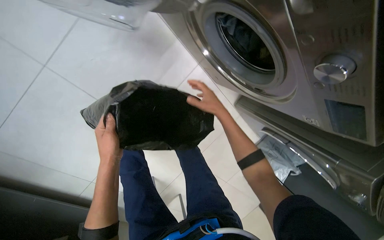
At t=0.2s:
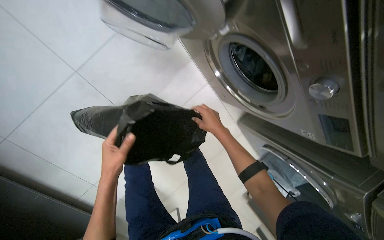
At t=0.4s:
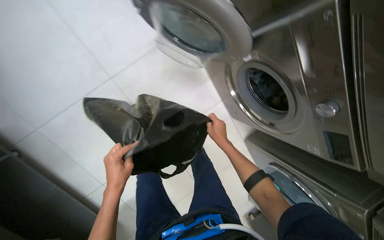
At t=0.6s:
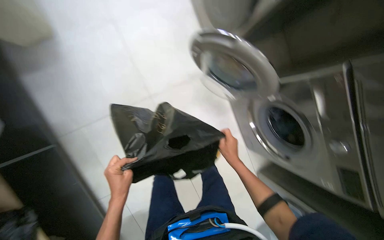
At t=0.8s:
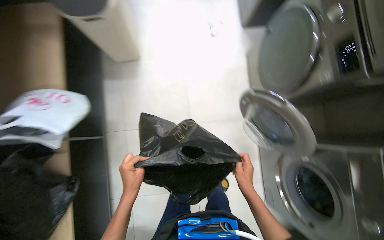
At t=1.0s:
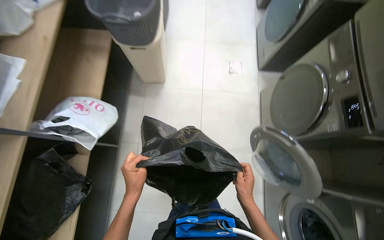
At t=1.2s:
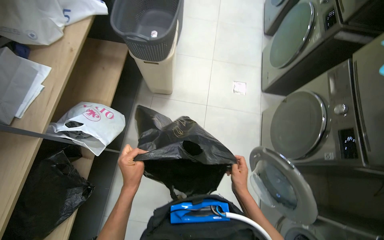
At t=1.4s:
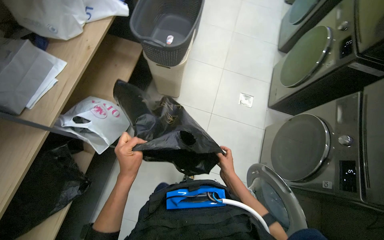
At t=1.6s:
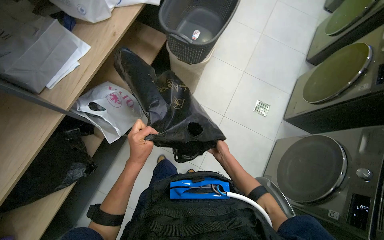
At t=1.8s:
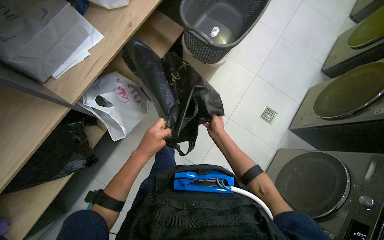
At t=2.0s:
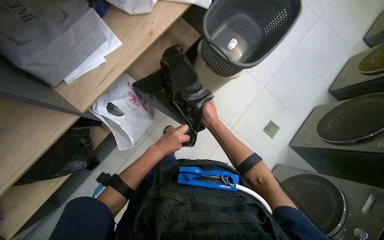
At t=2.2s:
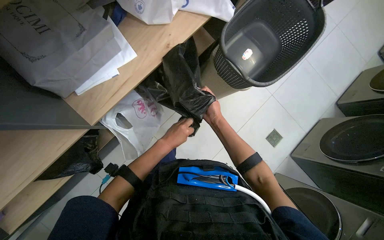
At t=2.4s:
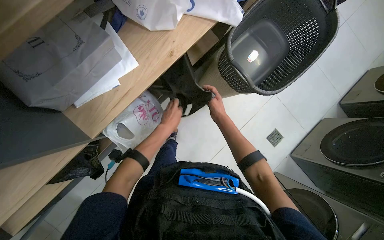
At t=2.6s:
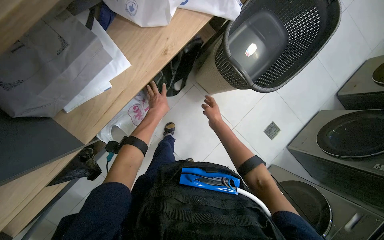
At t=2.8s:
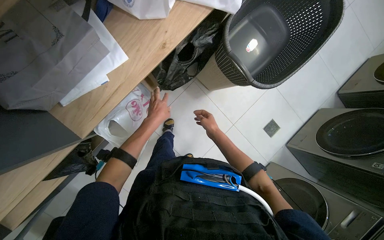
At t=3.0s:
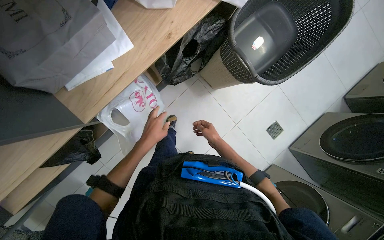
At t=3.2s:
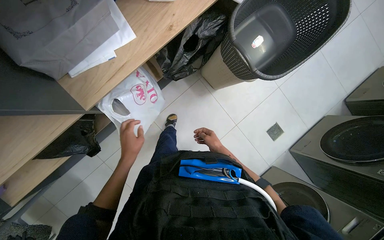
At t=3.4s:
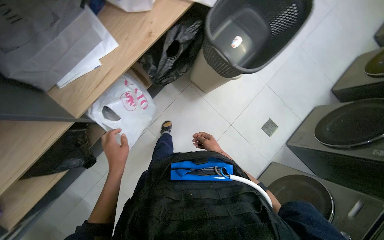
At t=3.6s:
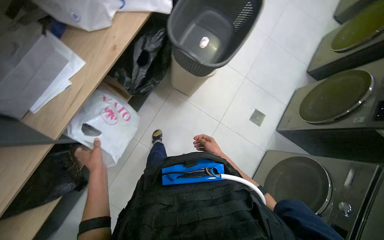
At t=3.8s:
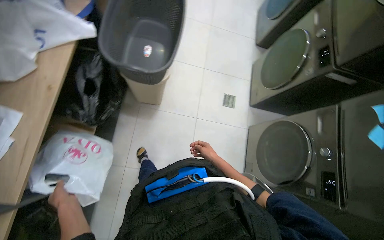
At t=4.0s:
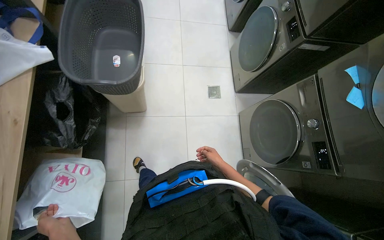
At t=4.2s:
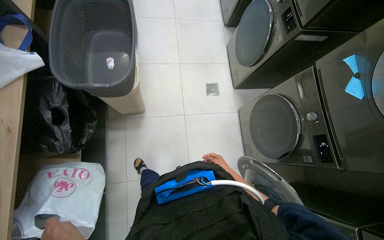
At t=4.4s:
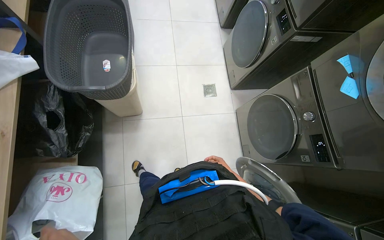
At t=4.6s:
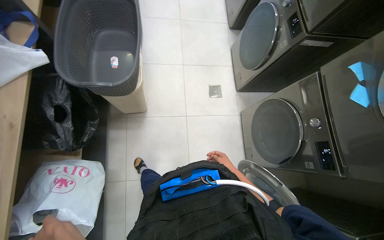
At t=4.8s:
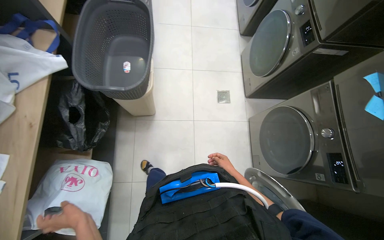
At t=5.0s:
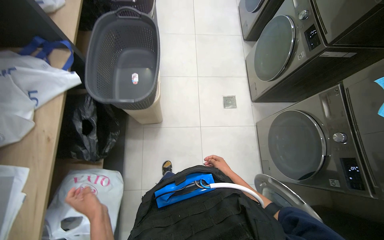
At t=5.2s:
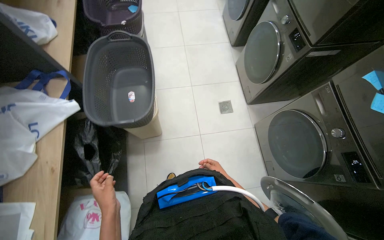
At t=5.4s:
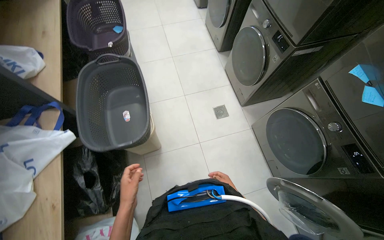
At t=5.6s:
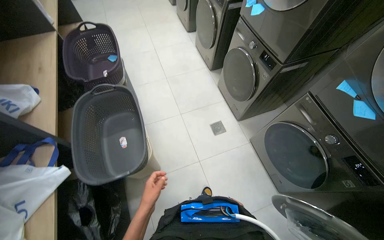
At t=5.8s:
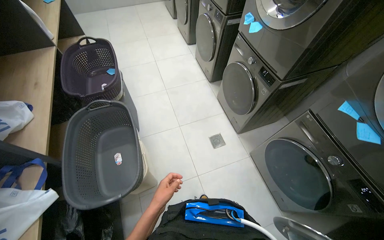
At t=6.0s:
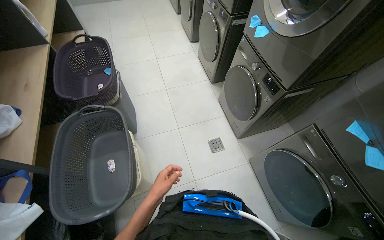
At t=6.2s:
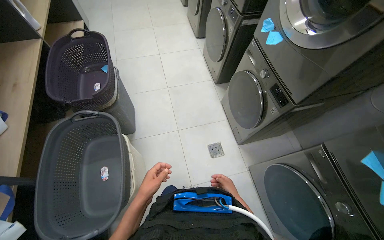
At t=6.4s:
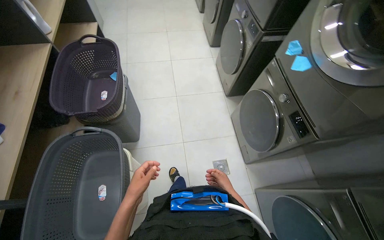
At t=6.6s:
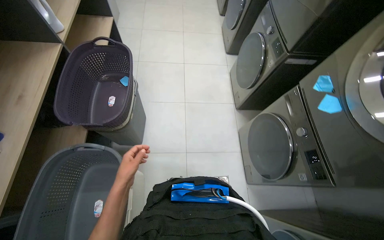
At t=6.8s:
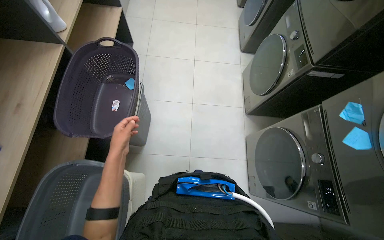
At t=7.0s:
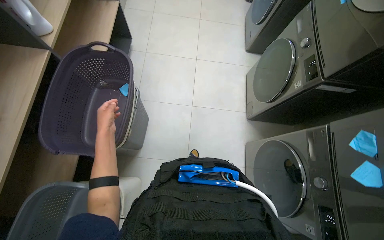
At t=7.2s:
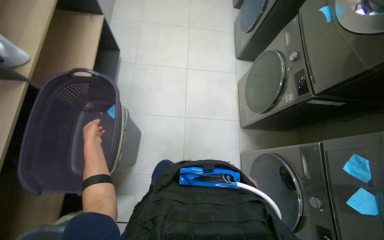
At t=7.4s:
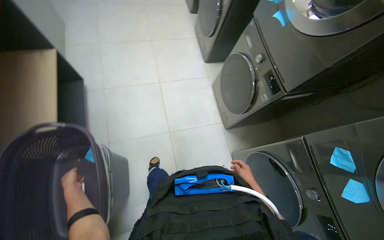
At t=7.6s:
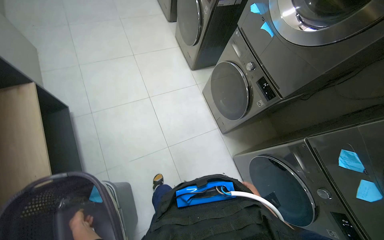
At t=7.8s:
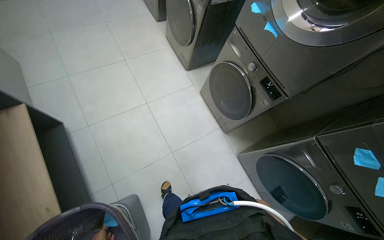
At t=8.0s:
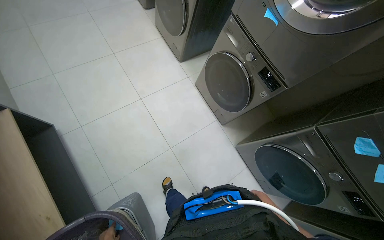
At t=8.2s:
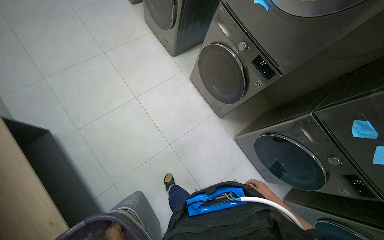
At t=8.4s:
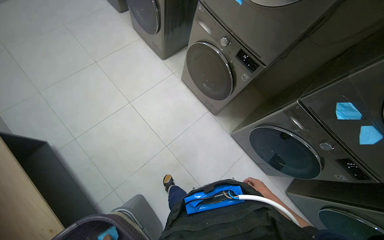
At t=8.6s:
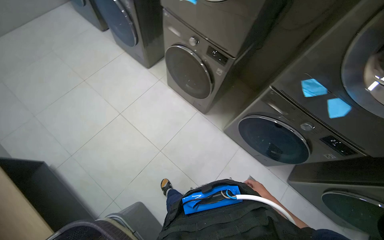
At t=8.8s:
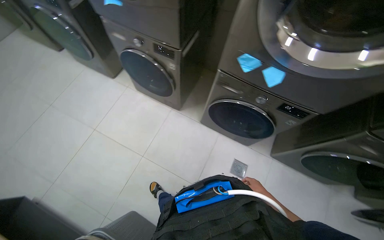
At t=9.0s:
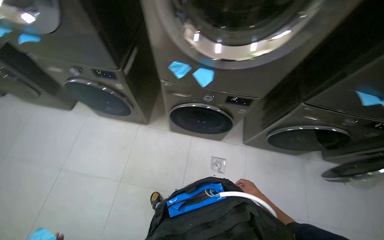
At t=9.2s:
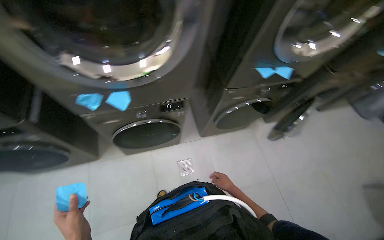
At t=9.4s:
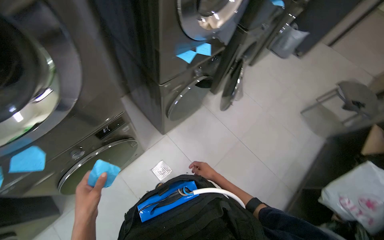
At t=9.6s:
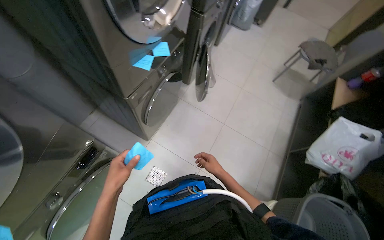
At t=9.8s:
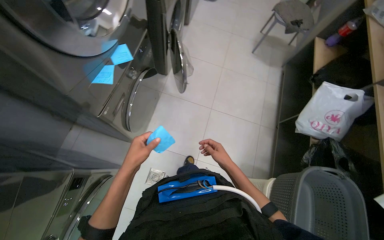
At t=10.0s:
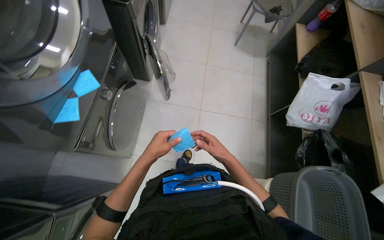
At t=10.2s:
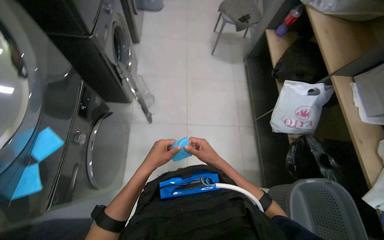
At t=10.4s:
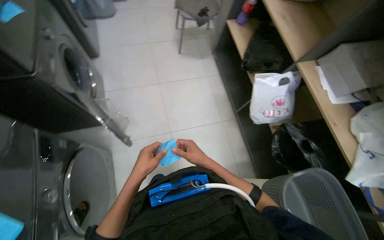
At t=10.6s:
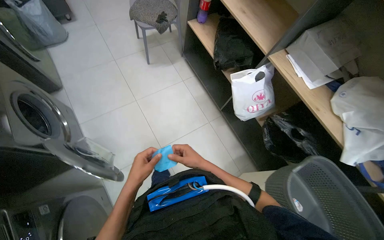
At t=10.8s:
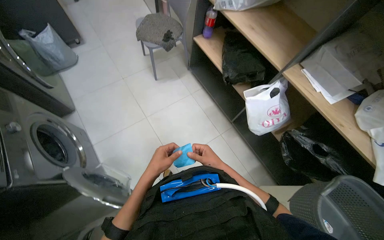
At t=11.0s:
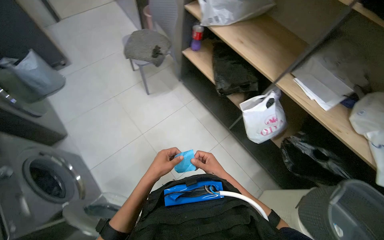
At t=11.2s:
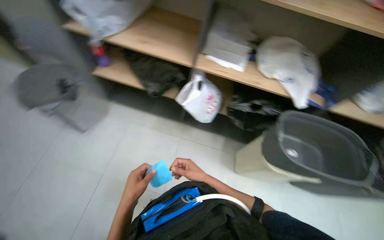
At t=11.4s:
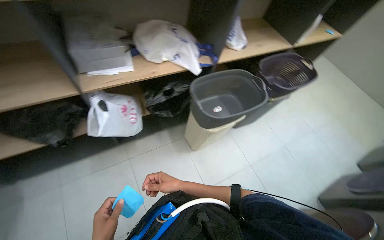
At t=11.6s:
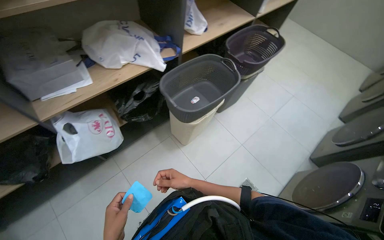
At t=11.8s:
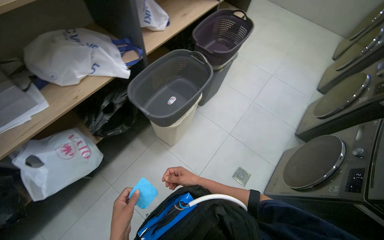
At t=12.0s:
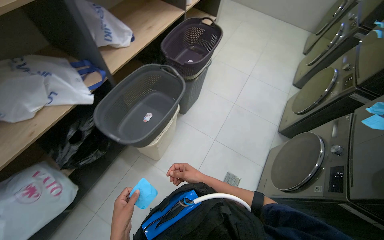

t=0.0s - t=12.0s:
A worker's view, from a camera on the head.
Job: managing laundry.
The whole recording: Loading clothes and adding detergent to washing machine. The worker loads clothes into the washing machine and adds detergent.
t=0.0s - t=1.6s: The wearer moves roughly 60 cm. The wearer looks about 70 degrees further to the left. The view tilts some 45 degrees upward.
t=1.6s - t=3.0s: The camera pitches downward, by some 15 degrees. The left hand is displaced farther from the camera by roughly 10 cm, and travels up the picture and back again, some 40 cm each way. Meanwhile the right hand heads up the picture, covering about 30 cm.
t=3.0s - t=4.4s: The scene turns roughly 55 degrees counterclockwise in the picture.
t=4.4s - t=6.0s: The view tips upward by some 15 degrees.
t=6.0s - t=7.6s: The wearer moves approximately 1 m.
t=7.6s - t=9.0s: The wearer's head swings approximately 55 degrees to the right.
t=9.0s - t=10.4s: The camera travels roughly 80 cm. The wearer's head swings approximately 115 degrees to the right. The wearer looks some 15 degrees further downward.
t=10.4s - t=12.0s: The wearer looks some 135 degrees further to the right.

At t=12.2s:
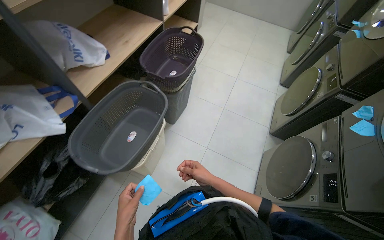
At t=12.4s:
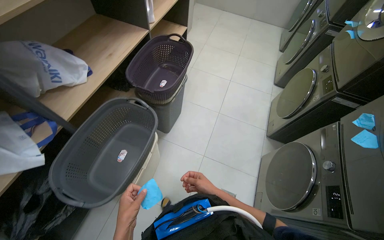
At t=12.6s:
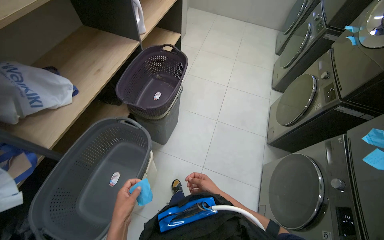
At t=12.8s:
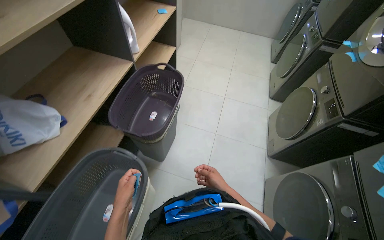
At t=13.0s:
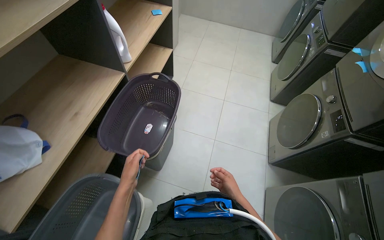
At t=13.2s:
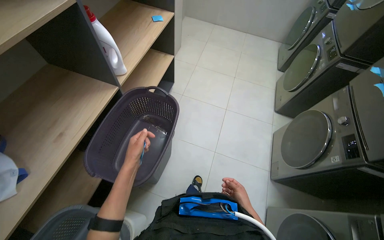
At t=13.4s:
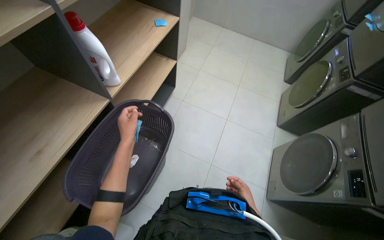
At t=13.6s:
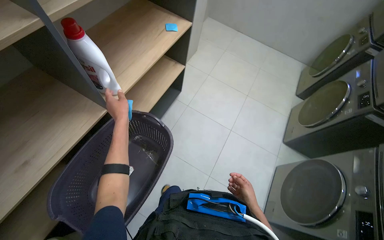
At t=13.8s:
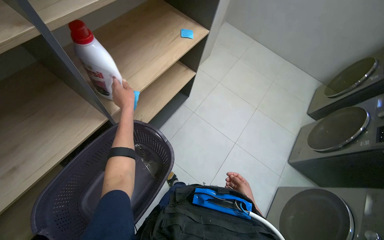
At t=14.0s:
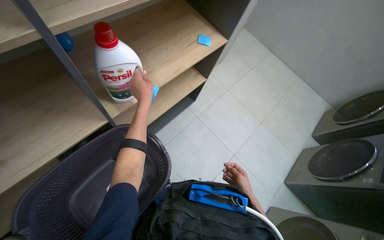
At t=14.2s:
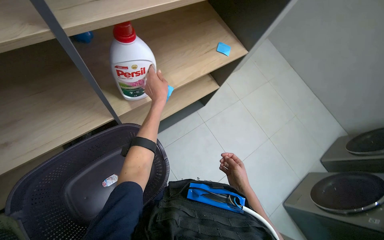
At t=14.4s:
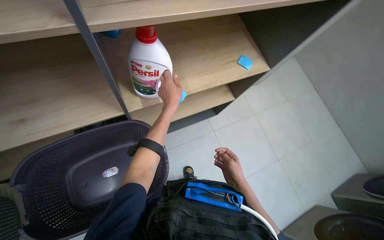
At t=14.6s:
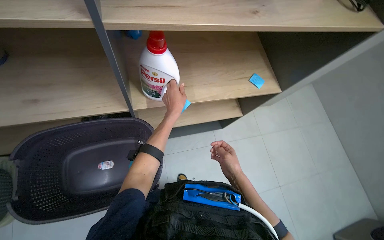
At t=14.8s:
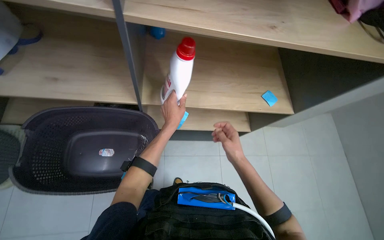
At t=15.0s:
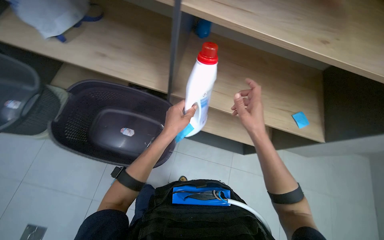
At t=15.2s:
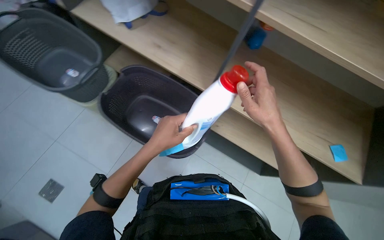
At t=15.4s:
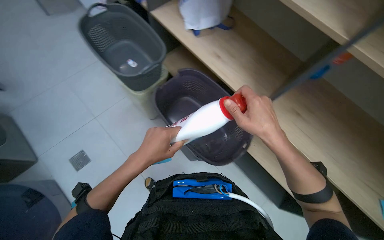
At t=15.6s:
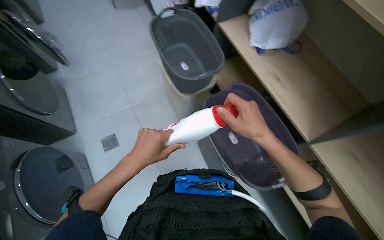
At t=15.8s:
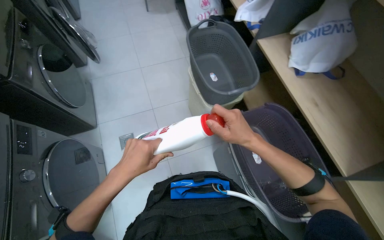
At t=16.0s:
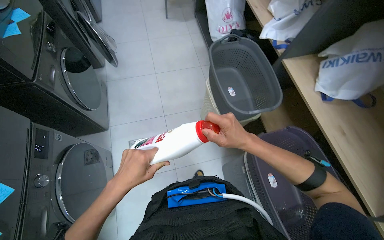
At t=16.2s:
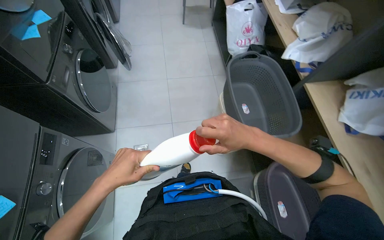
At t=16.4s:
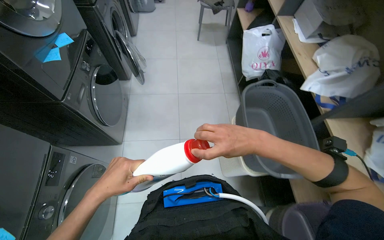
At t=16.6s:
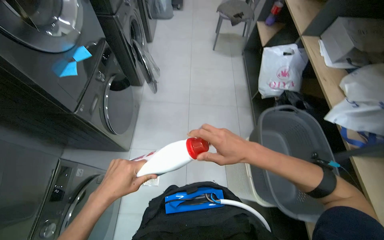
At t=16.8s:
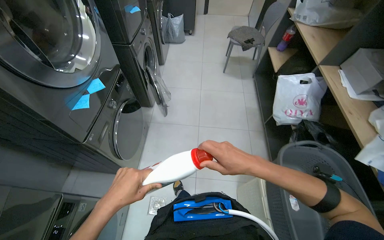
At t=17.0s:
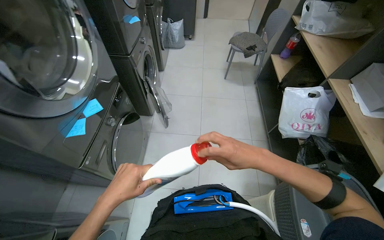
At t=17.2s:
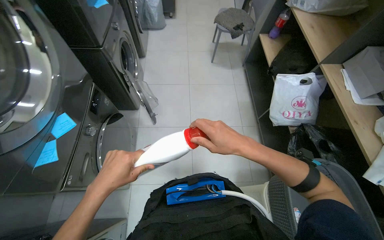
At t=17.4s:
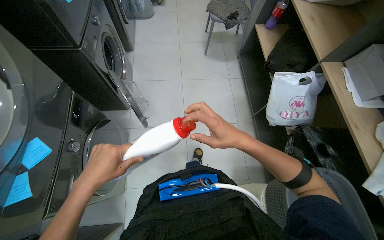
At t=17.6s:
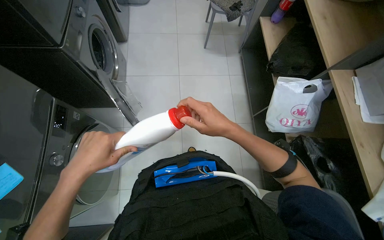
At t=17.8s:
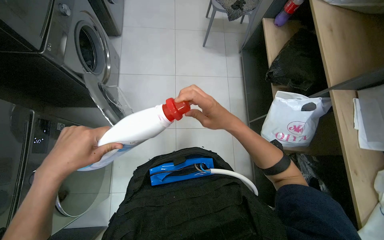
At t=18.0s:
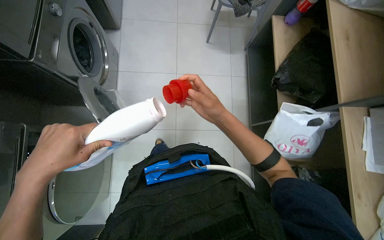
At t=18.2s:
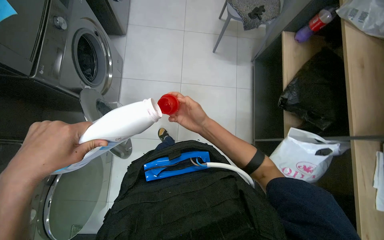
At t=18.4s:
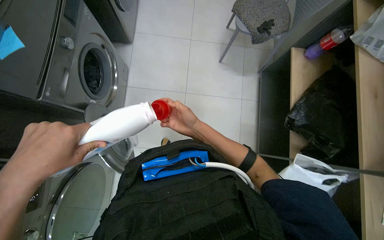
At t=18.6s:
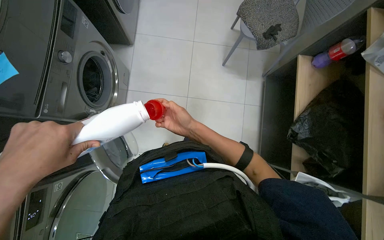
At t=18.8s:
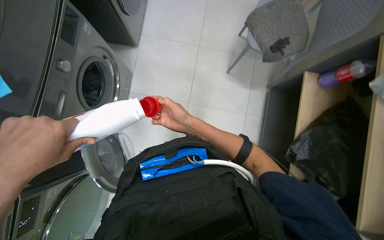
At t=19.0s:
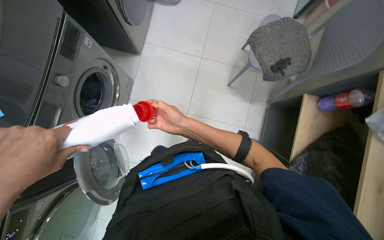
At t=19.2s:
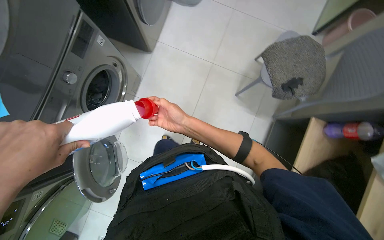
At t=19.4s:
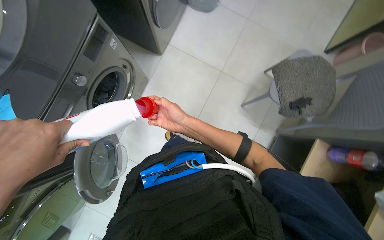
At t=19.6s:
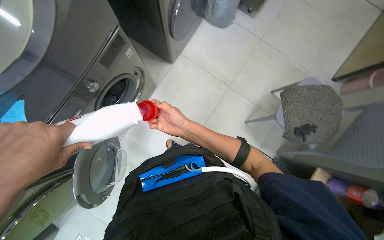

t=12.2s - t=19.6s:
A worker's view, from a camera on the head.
Job: managing laundry.
The whole recording: Loading clothes and adding detergent to washing machine. The worker loads clothes into the washing machine and adds detergent.
t=12.2s - t=13.6s: The camera travels roughly 90 cm.
t=13.6s - t=15.2s: The wearer looks approximately 90 degrees further to the left.
t=15.2s - t=16.6s: The head travels roughly 60 cm. The wearer looks some 65 degrees further to the left. The view tips upward by roughly 15 degrees.
t=16.6s - t=18.2s: The camera travels roughly 1 m. The camera pitches downward, by about 15 degrees.
t=18.2s - t=19.6s: The camera is carried roughly 60 cm. The scene rotates clockwise by approximately 30 degrees.
